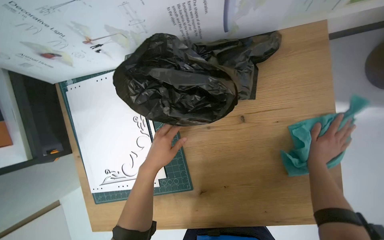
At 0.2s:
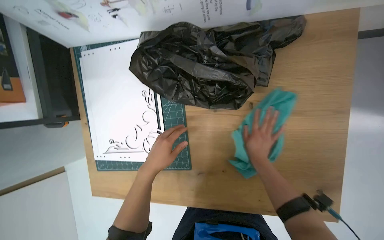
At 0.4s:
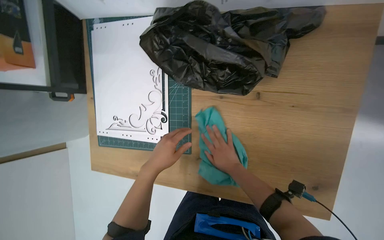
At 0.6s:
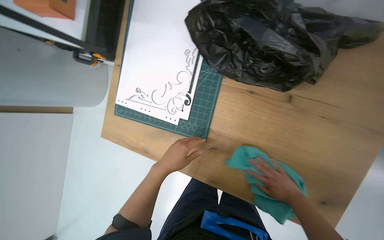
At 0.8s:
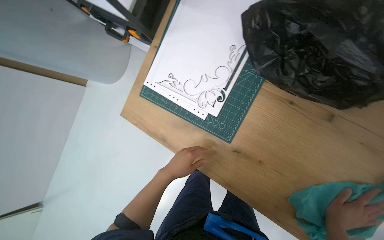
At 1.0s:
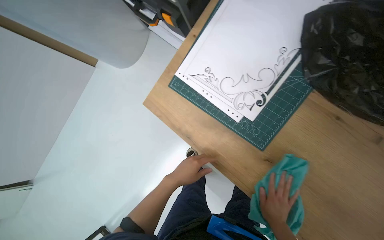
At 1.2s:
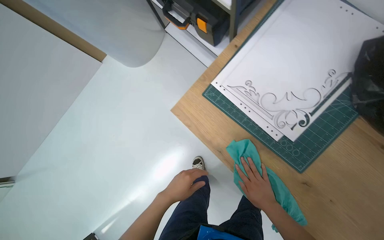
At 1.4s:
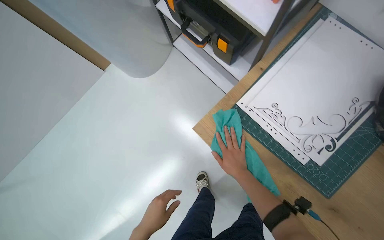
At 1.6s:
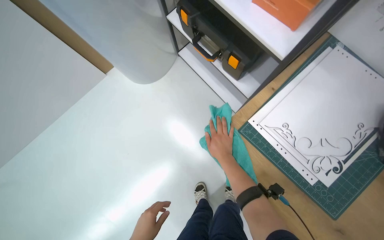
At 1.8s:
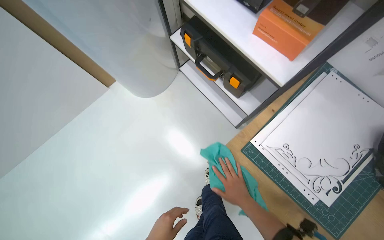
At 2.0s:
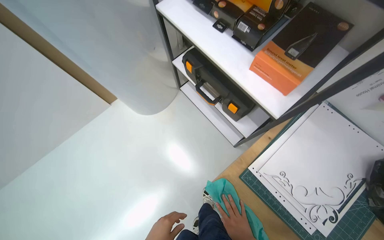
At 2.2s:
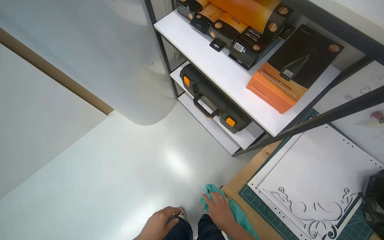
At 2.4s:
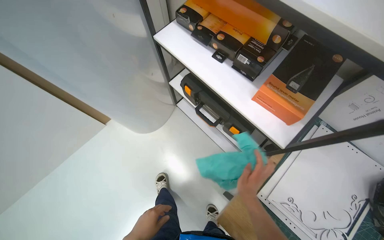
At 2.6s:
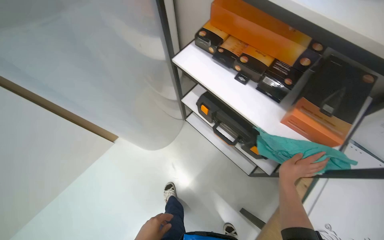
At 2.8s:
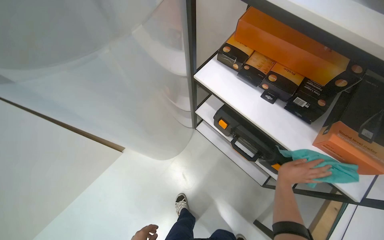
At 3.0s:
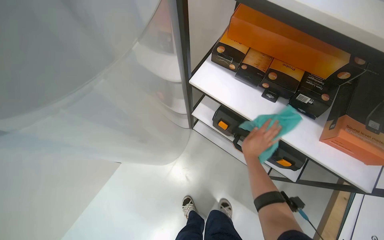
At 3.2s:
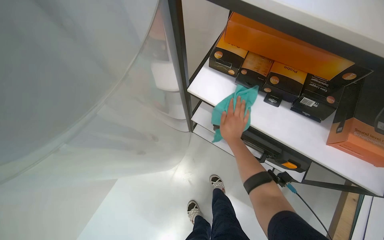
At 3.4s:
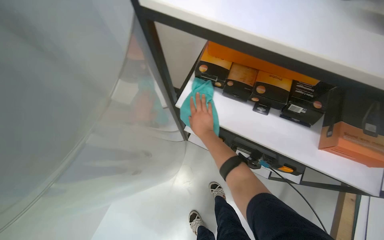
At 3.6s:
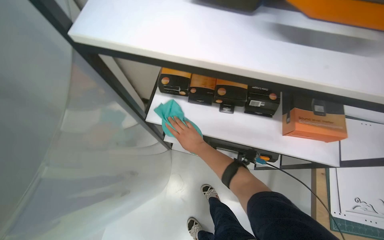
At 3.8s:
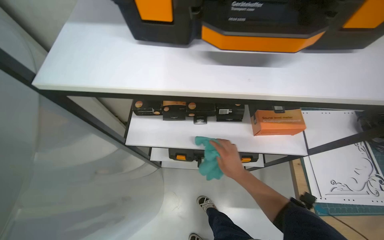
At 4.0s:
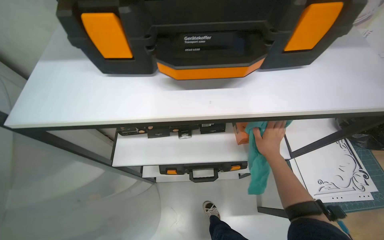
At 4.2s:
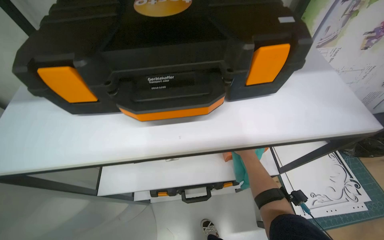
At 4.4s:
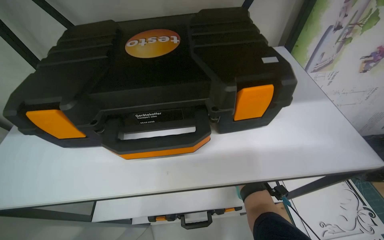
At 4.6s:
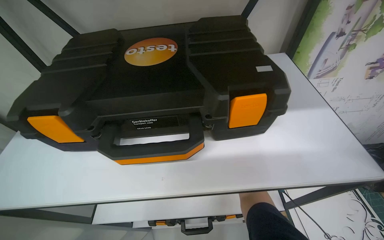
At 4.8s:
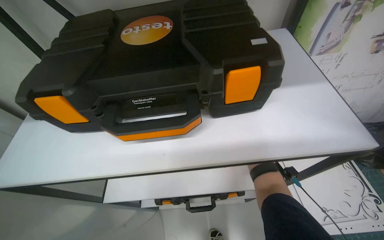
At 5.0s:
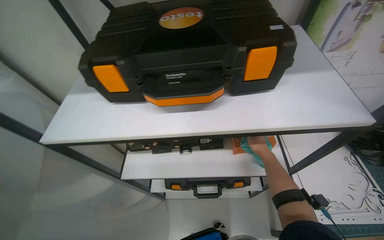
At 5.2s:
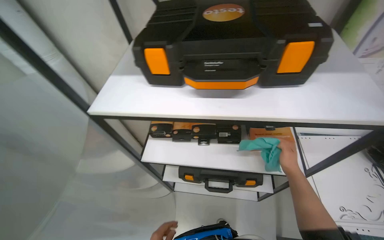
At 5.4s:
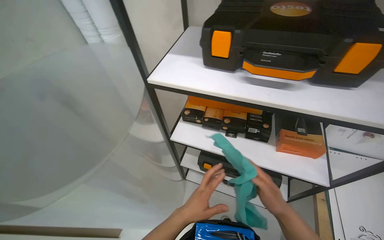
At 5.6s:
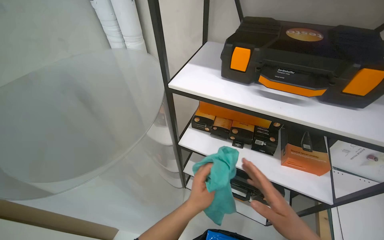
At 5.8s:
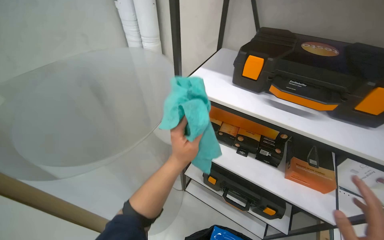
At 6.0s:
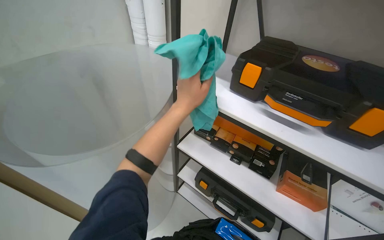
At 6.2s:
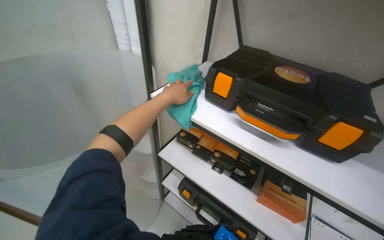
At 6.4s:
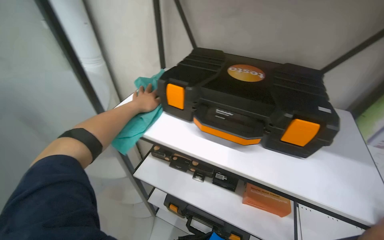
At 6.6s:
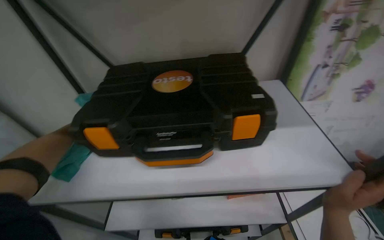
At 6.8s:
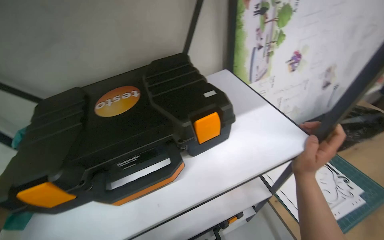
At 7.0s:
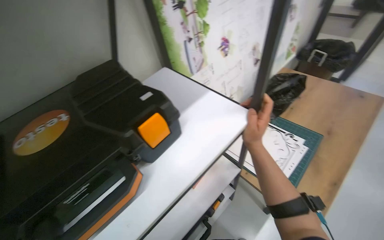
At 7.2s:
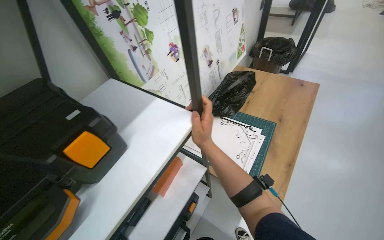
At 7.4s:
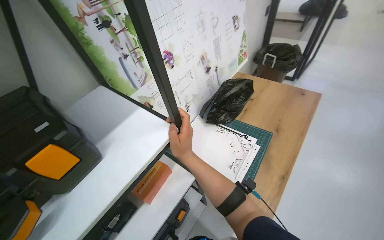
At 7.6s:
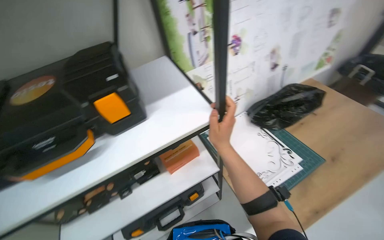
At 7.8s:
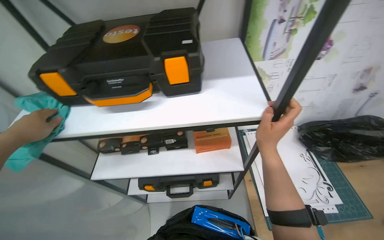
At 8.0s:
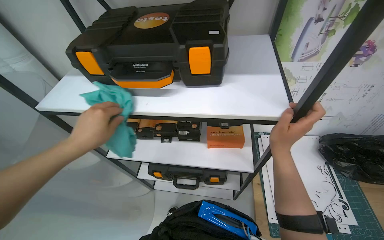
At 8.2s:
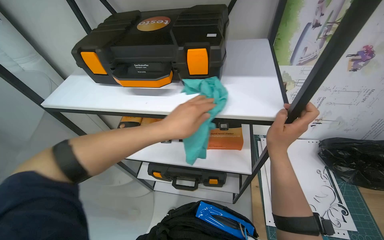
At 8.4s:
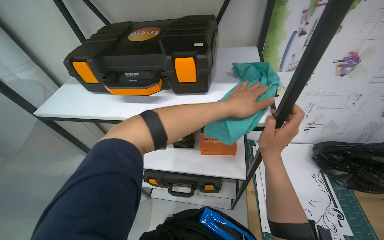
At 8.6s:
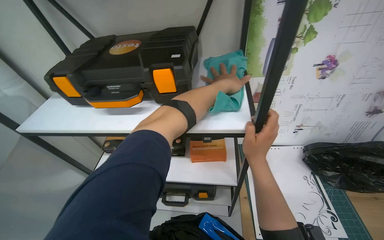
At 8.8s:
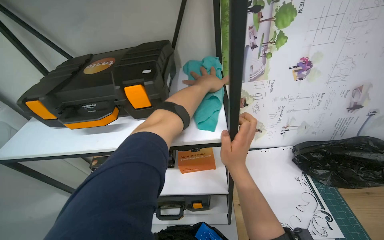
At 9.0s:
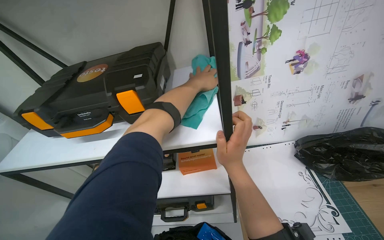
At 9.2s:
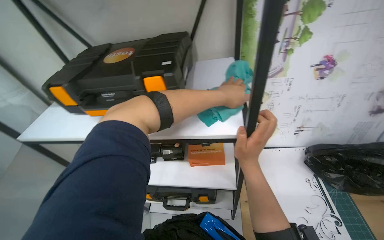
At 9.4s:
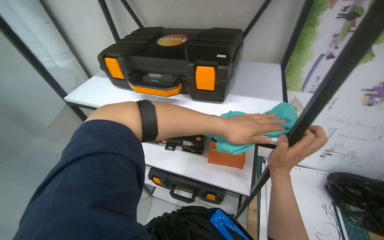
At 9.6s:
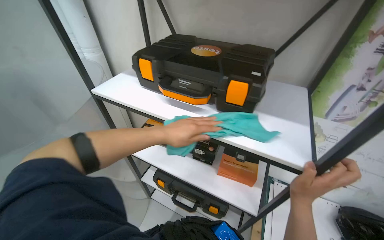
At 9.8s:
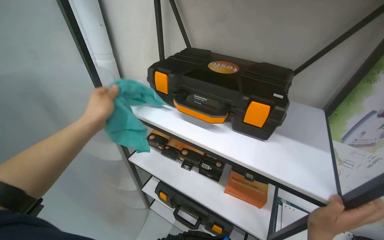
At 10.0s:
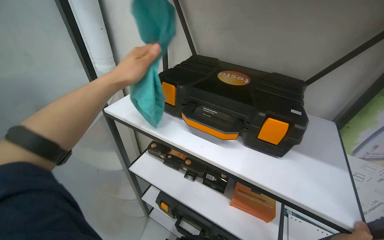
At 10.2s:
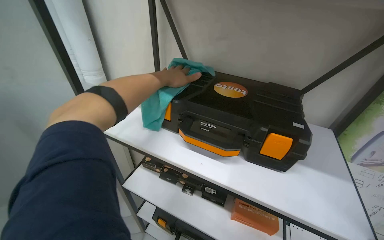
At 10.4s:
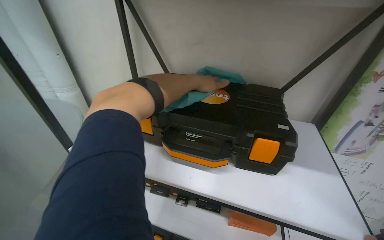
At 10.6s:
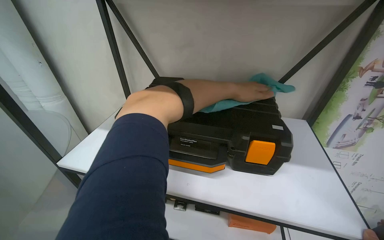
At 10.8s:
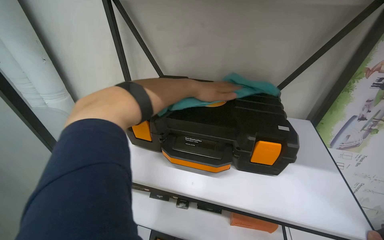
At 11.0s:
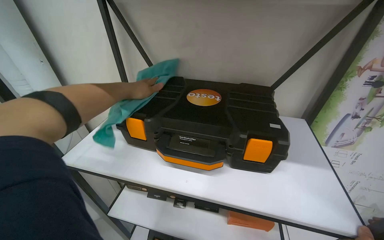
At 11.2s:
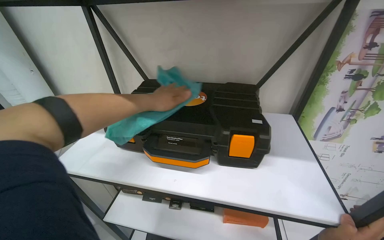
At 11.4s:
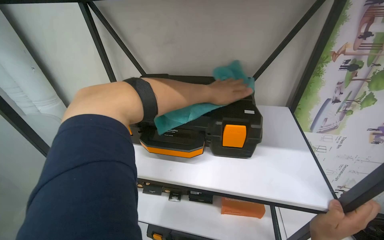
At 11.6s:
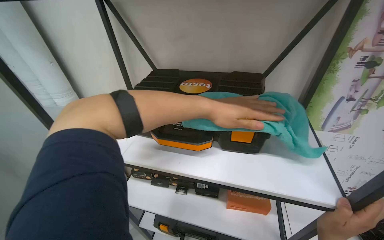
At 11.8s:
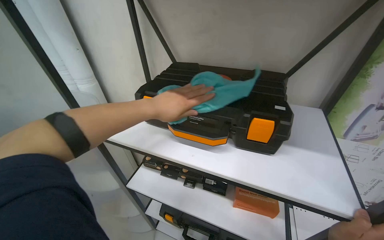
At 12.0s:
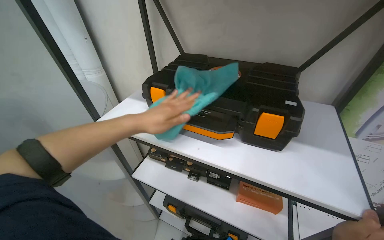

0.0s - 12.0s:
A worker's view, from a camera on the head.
Job: wiping surfaces.
The whole recording: Wiping surfaces with a cloth. The worker wipes various surfaces on the desk, including a laptop, mouse, and the tabletop, using a cloth.
0.0s - 1.6s: The head travels about 70 cm. The scene turns about 50 degrees clockwise in the picture.
1.6s - 3.0s: The camera travels about 60 cm.
3.0s - 4.4s: The wearer's head swings some 40 degrees to the right. The view tips upward by some 20 degrees.
4.4s - 6.0s: The head rotates roughly 45 degrees to the left.
6.0s - 7.6s: The head rotates about 65 degrees to the right.
9.0s - 10.4s: Everything in view rotates some 25 degrees clockwise.
10.4s - 12.0s: The left hand swings left and right, about 30 cm each way, with 3 reversals.

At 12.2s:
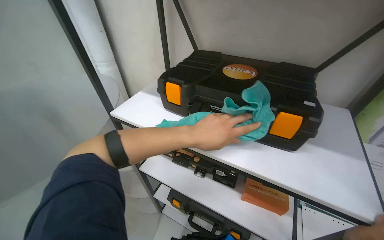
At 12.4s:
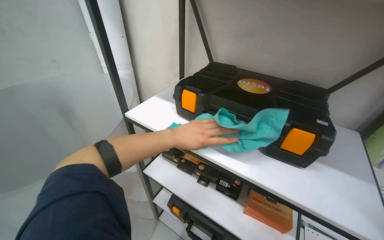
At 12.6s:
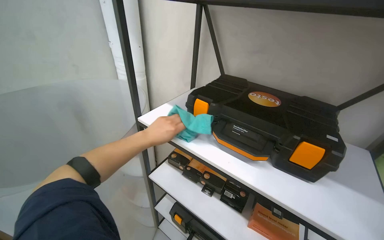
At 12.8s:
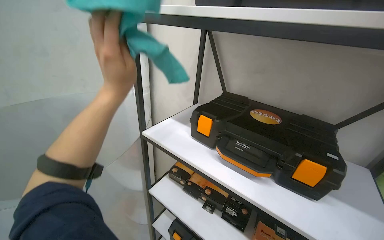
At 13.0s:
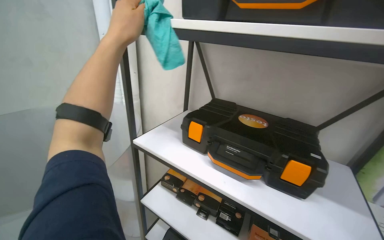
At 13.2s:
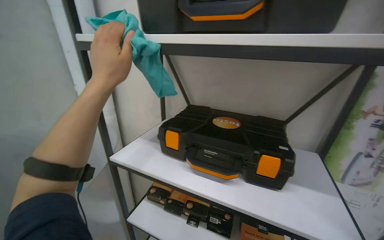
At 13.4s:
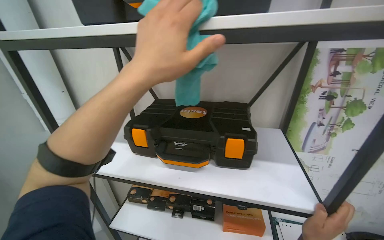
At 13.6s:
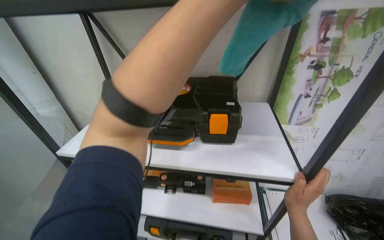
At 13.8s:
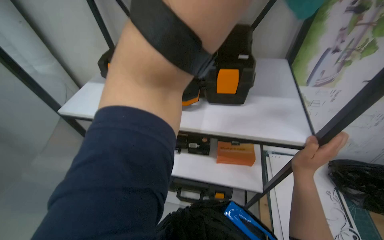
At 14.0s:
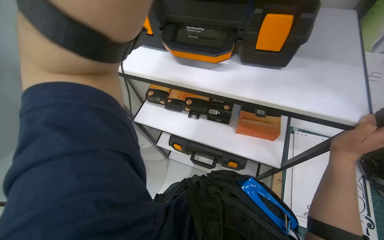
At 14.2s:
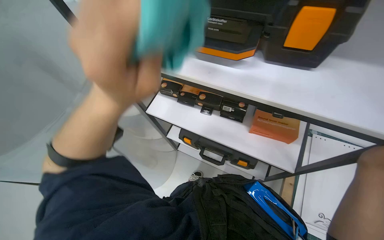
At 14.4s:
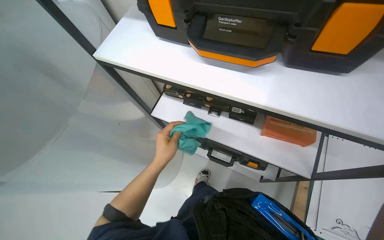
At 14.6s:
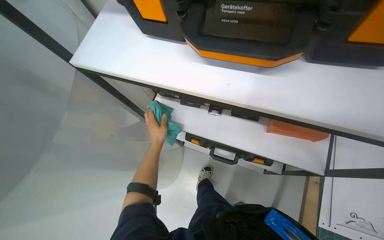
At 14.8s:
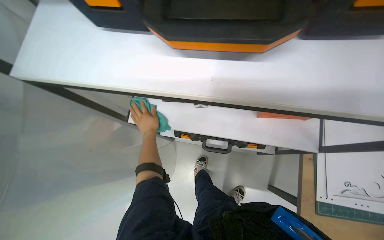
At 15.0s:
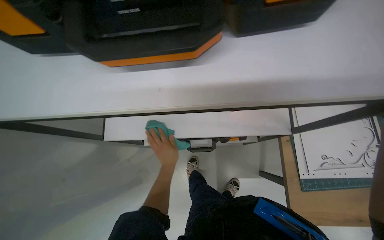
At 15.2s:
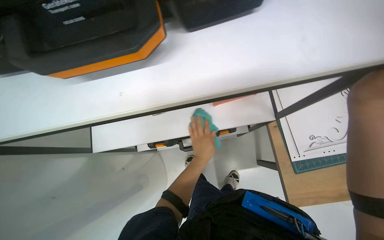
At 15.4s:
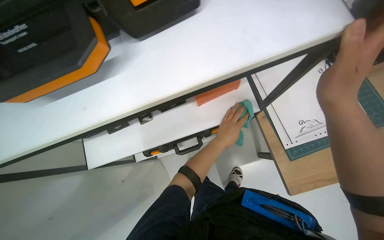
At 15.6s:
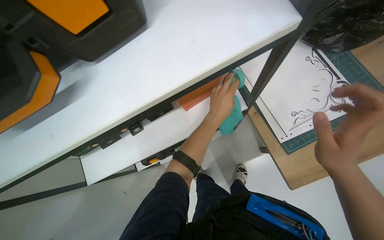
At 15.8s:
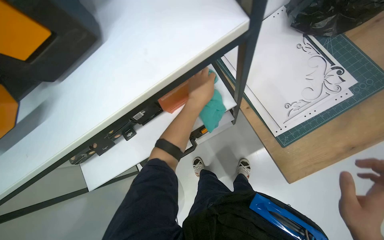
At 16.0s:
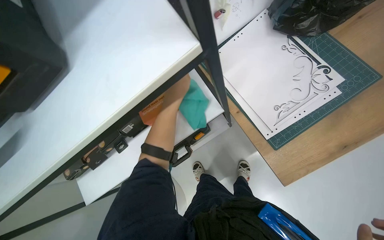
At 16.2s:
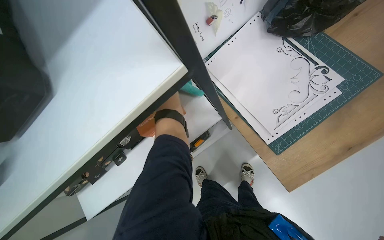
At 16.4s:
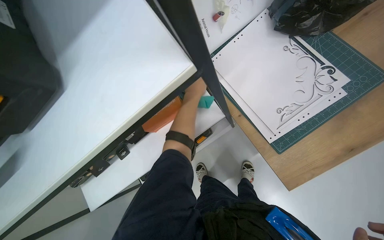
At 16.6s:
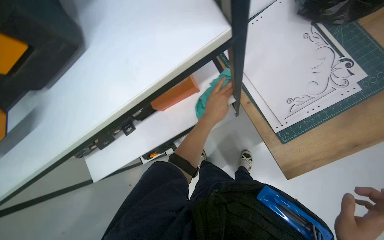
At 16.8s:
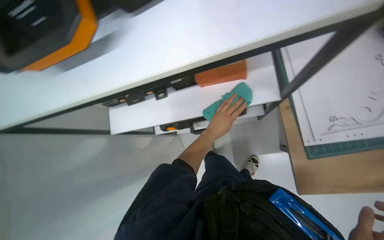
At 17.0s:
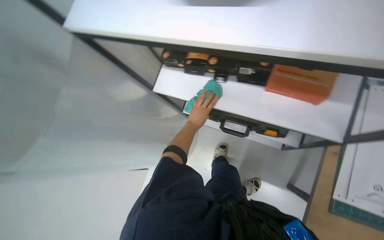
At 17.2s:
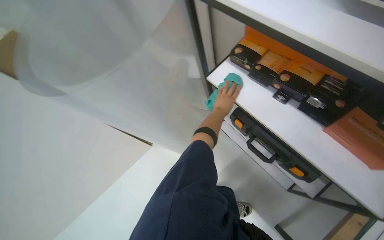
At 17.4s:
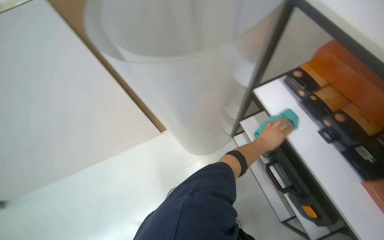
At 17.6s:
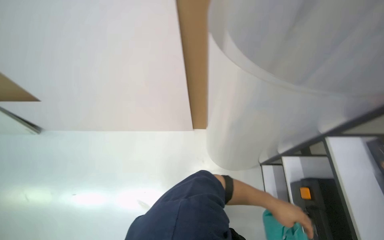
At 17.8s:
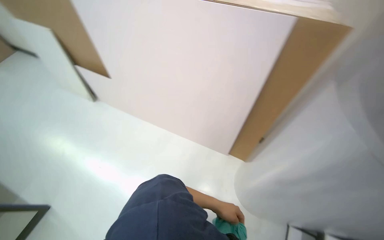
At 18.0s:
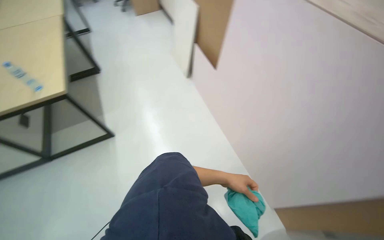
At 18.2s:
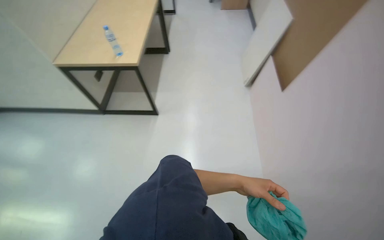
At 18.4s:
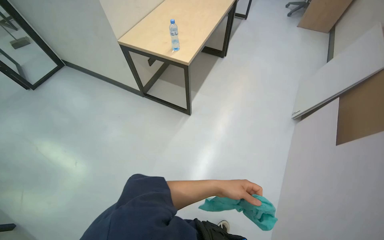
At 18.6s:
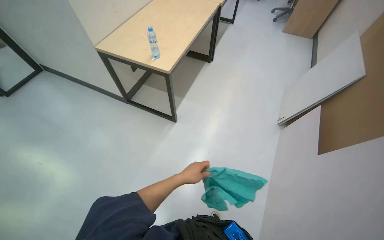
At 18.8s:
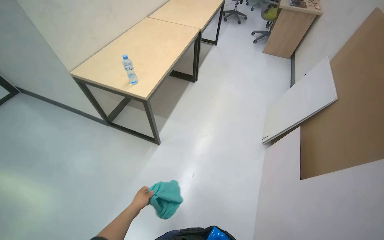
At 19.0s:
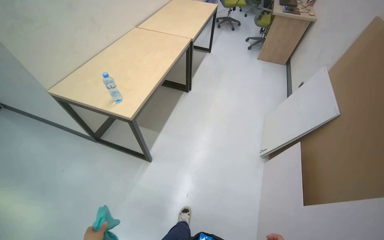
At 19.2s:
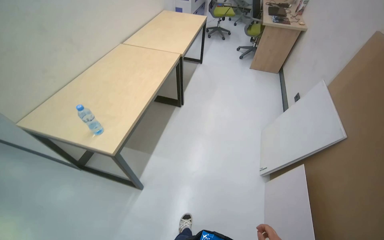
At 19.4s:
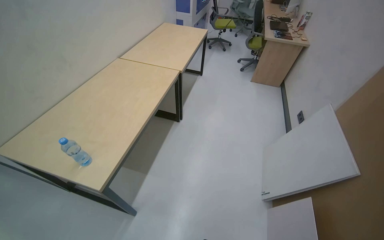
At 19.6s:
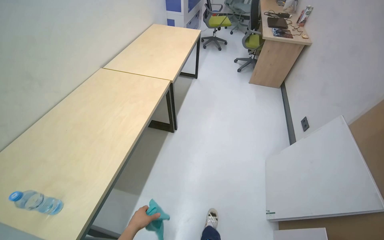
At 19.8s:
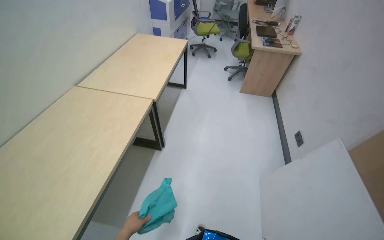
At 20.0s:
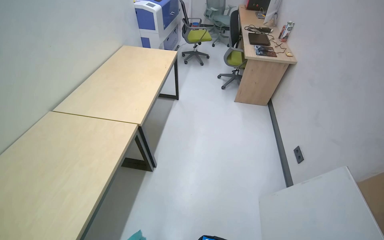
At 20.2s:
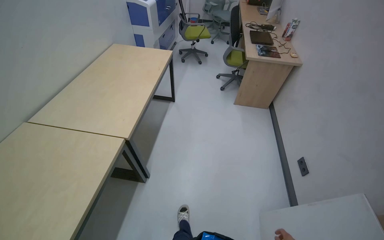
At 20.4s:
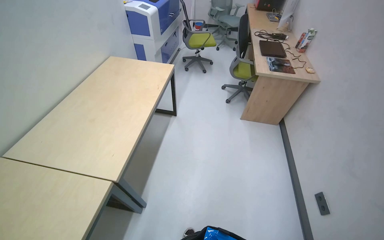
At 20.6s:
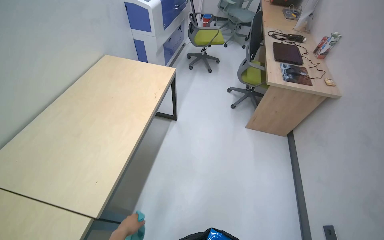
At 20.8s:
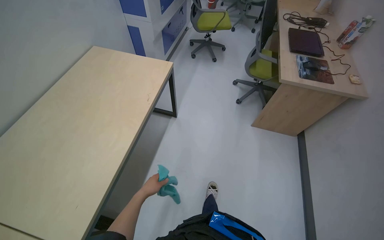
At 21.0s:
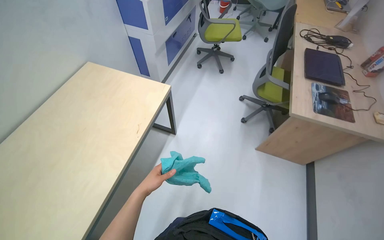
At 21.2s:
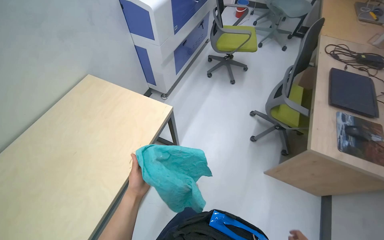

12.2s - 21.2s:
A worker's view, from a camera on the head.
Job: wiping surfaces.
The whole recording: Wiping surfaces with a cloth. The worker wipes various surfaces on the desk, including a laptop, mouse, and the tabletop, using a cloth.
13.8s - 15.2s: The view tips downward by roughly 20 degrees. The scene turns approximately 25 degrees counterclockwise in the picture.
19.8s - 21.2s: The wearer moves roughly 1.5 m.
